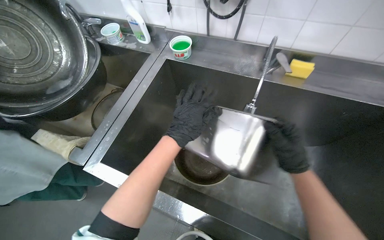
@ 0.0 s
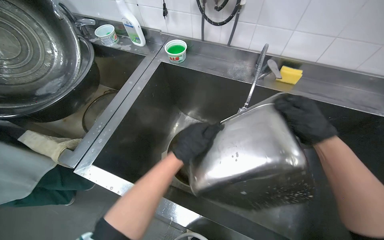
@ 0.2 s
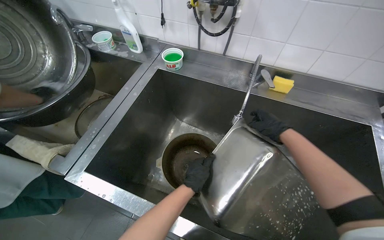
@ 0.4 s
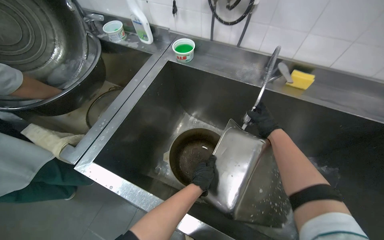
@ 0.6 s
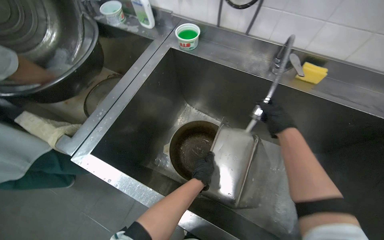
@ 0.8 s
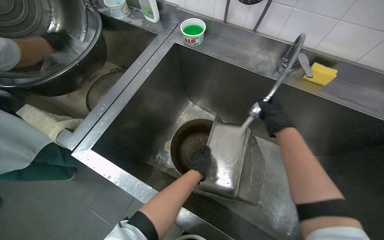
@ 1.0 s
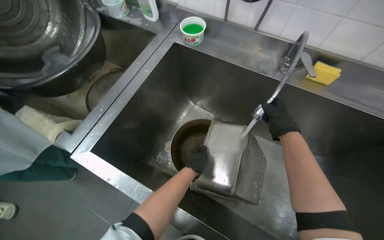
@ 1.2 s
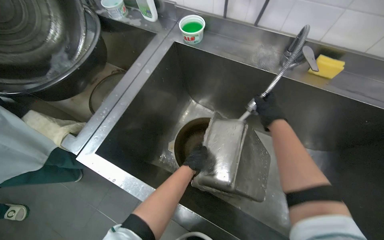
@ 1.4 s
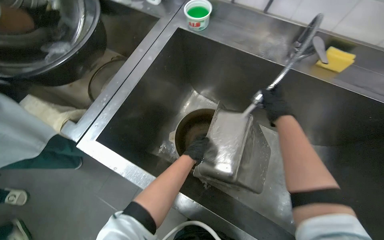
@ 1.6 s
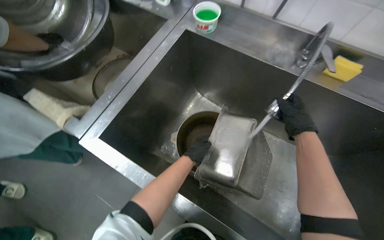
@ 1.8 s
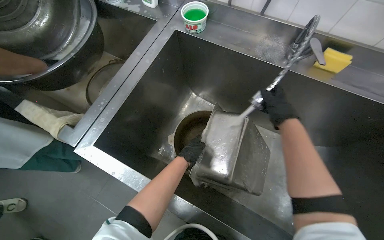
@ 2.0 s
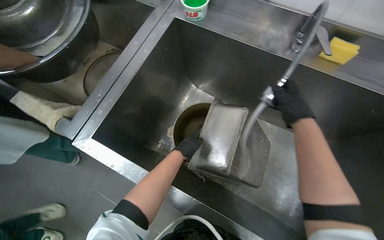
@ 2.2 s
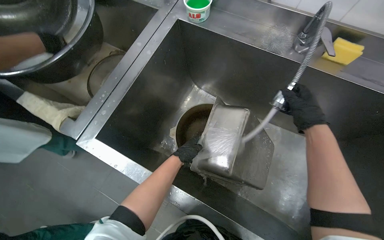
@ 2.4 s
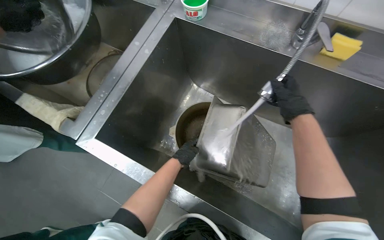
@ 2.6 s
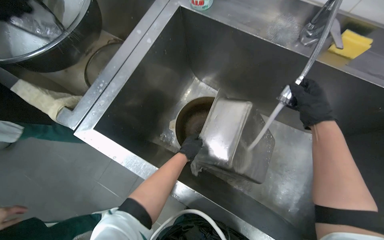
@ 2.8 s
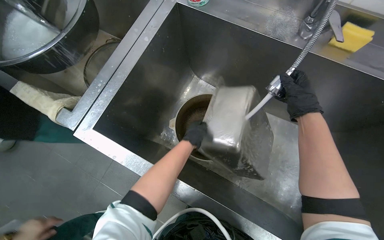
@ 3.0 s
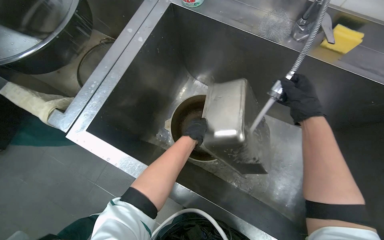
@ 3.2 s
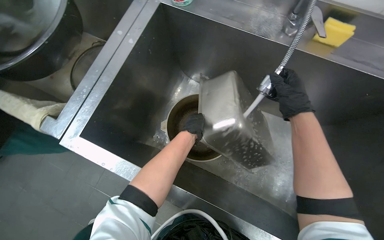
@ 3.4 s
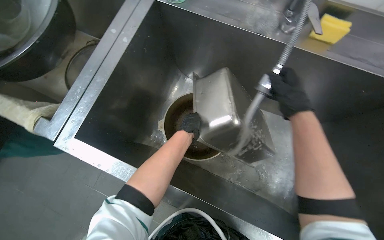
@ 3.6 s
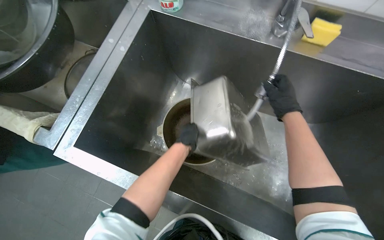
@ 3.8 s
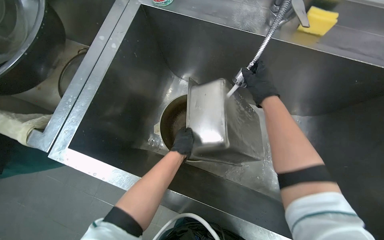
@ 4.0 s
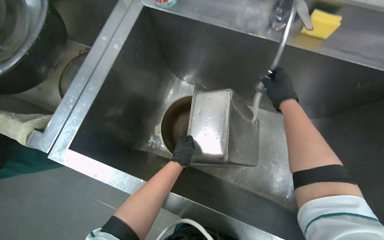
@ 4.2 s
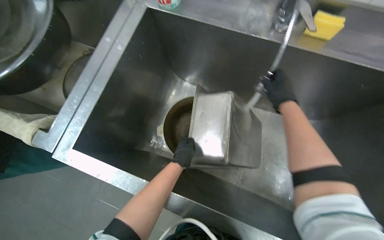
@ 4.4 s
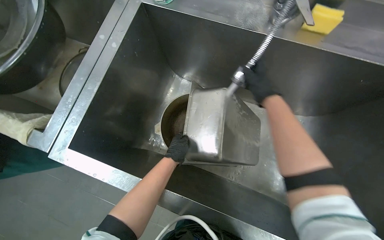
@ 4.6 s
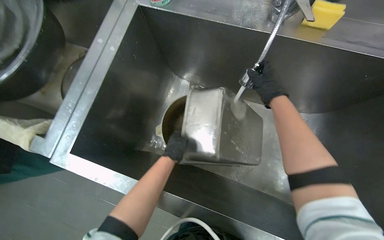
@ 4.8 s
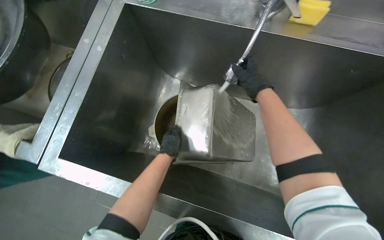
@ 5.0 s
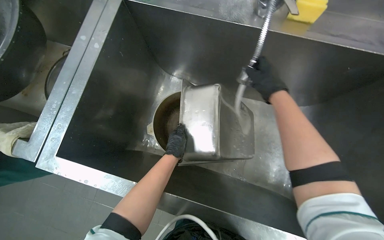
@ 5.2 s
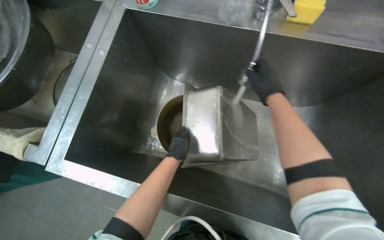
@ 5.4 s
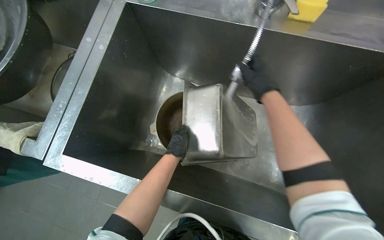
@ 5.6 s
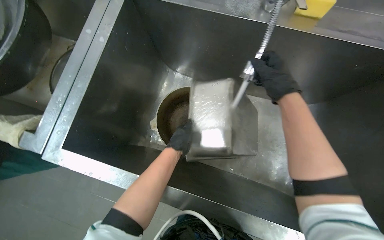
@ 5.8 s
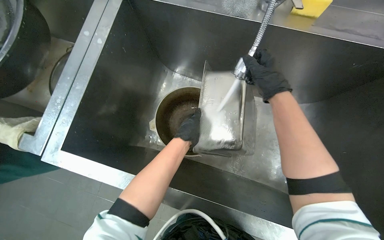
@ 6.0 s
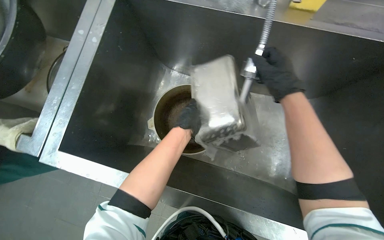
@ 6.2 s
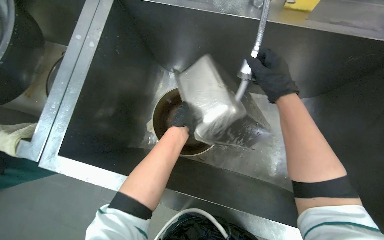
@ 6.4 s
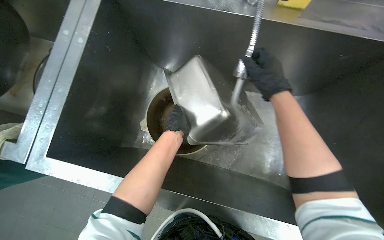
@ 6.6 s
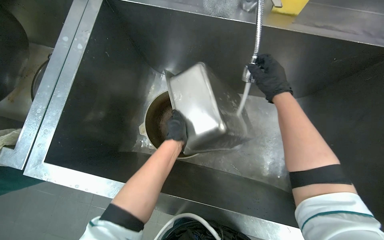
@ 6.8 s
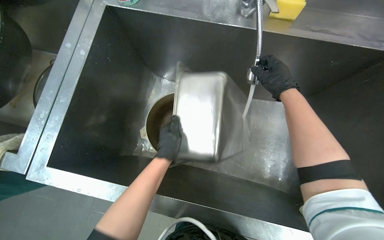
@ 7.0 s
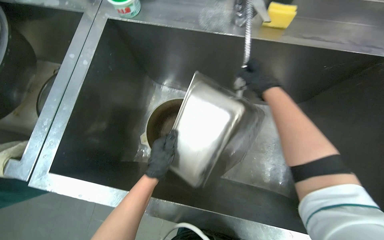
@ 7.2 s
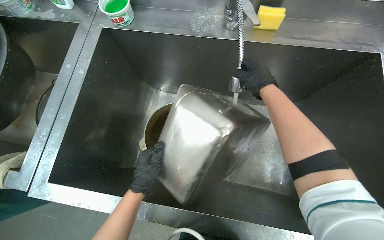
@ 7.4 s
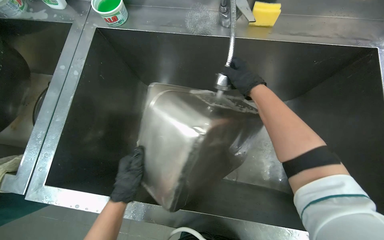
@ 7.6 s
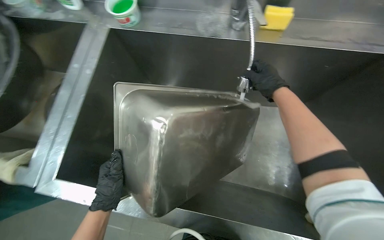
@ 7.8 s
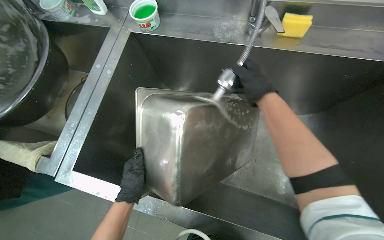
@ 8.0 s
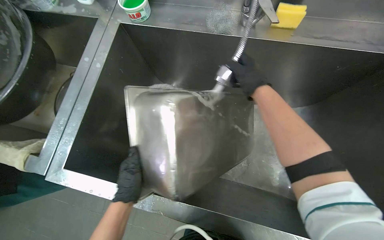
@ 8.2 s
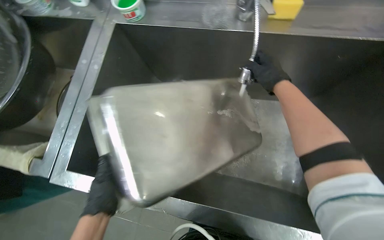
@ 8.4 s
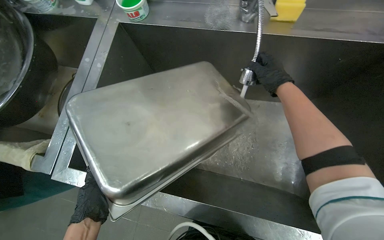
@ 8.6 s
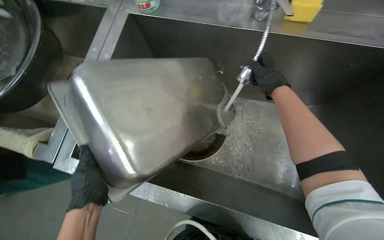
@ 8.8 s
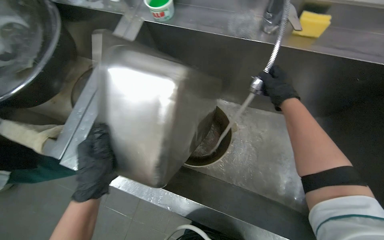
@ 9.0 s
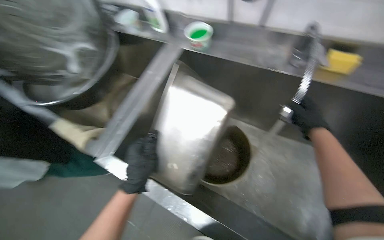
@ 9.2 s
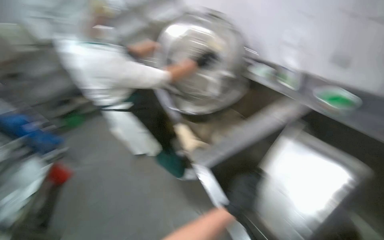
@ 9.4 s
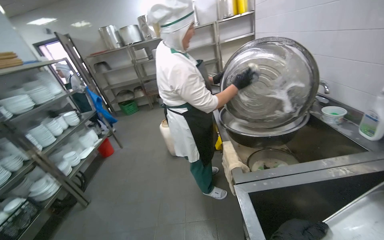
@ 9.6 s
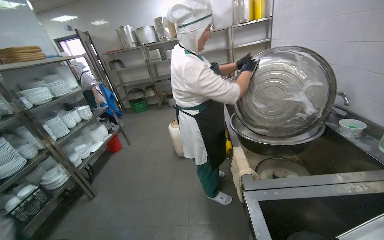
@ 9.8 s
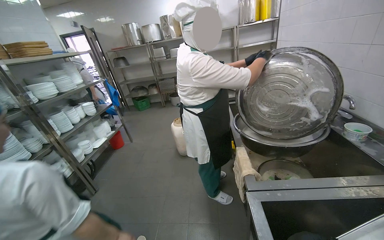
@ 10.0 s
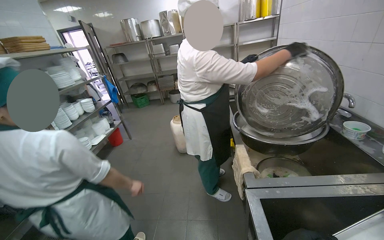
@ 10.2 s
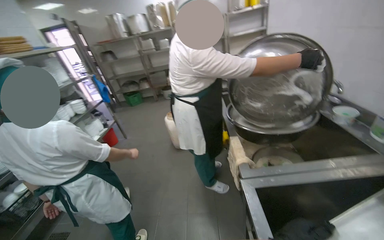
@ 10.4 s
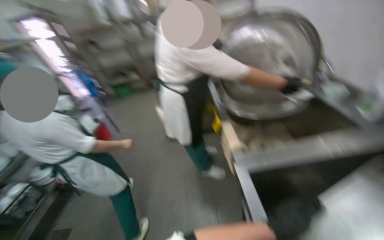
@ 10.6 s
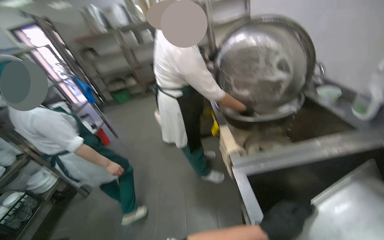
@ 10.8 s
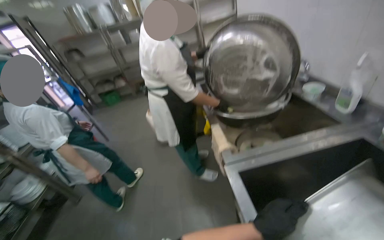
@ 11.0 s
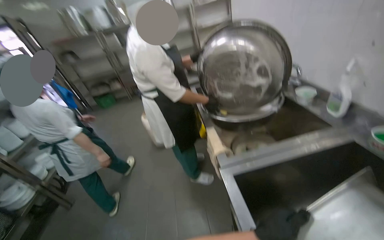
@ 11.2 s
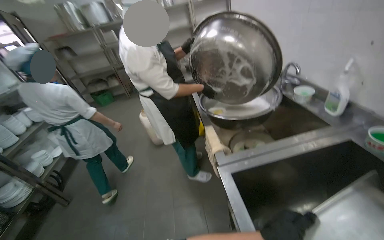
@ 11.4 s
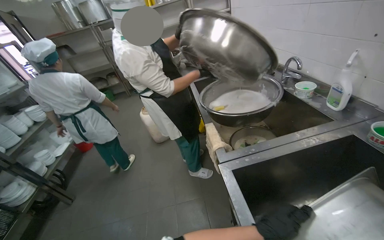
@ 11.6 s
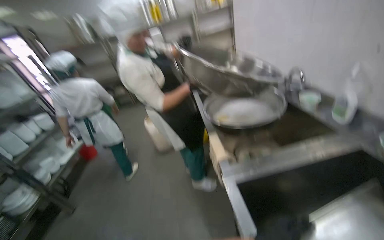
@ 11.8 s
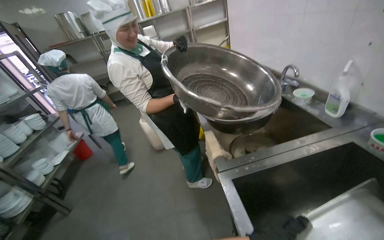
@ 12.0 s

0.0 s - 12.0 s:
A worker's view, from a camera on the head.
Job: cleaning kitchen.
The whole recording: Rinsing metal pan in sink. The worker rinses a metal pan using a spray nozzle in the sink.
0.0 s - 1.6 s: The left hand moves farther from the camera and down the picture, some 25 cm. Meanwhile the right hand goes roughly 20 cm up the picture and farther from the camera.
1.6 s - 4.4 s: The hands stay close to where they were, moving slightly.
4.4 s - 6.0 s: The hands stay close to where they were, moving slightly.
6.0 s - 7.6 s: The left hand shifts about 15 cm to the left and down the picture.
7.6 s - 9.0 s: The left hand travels nearer to the camera by roughly 10 cm.

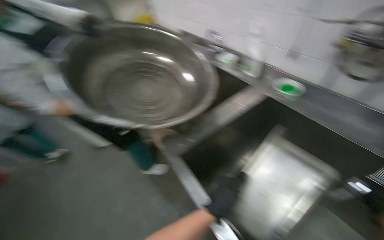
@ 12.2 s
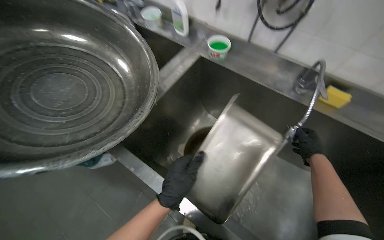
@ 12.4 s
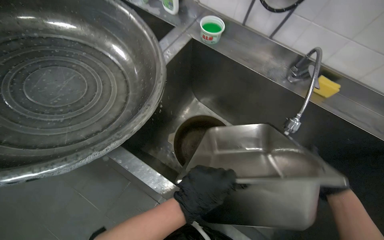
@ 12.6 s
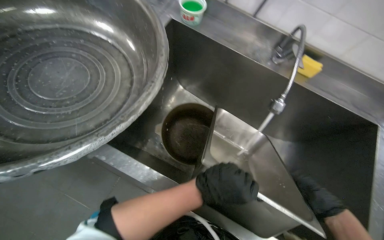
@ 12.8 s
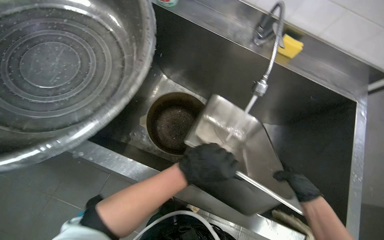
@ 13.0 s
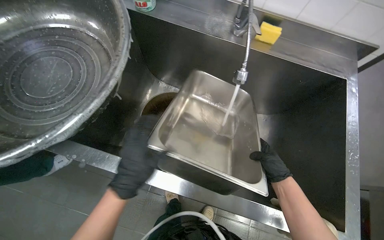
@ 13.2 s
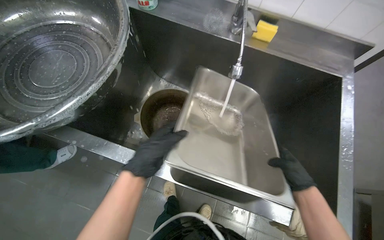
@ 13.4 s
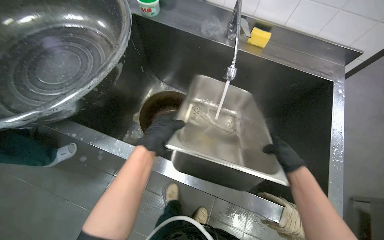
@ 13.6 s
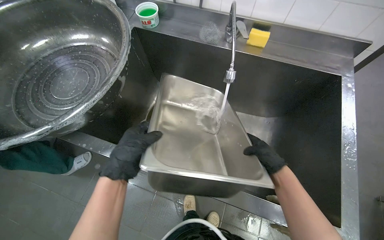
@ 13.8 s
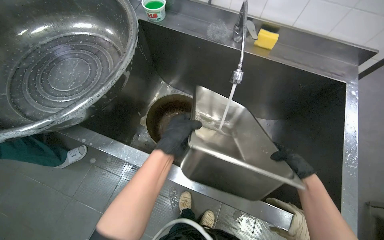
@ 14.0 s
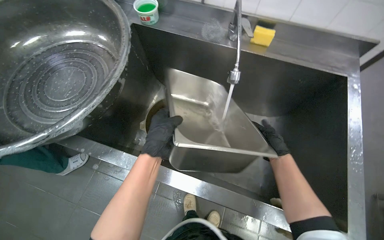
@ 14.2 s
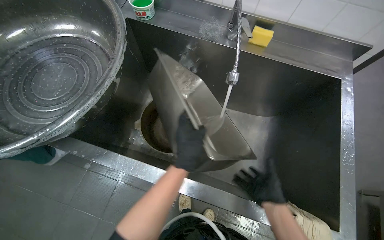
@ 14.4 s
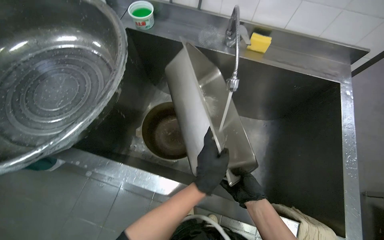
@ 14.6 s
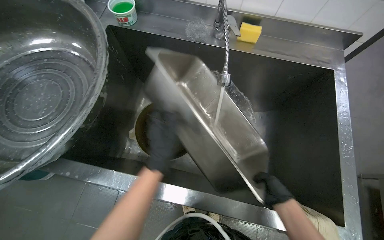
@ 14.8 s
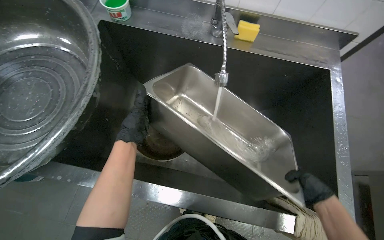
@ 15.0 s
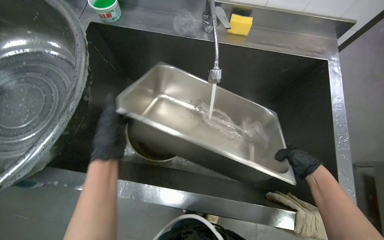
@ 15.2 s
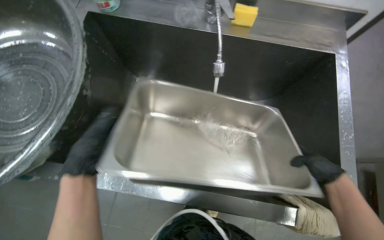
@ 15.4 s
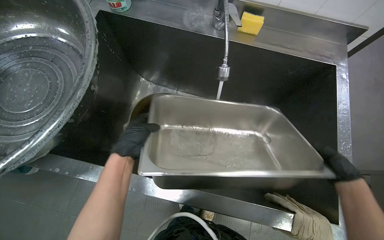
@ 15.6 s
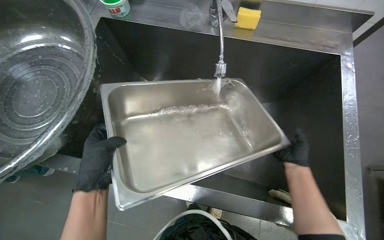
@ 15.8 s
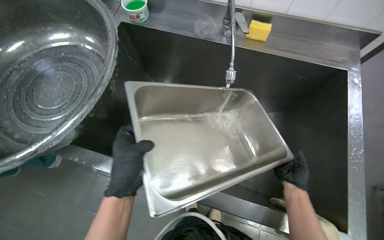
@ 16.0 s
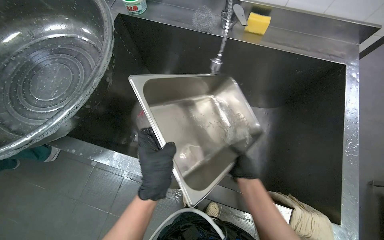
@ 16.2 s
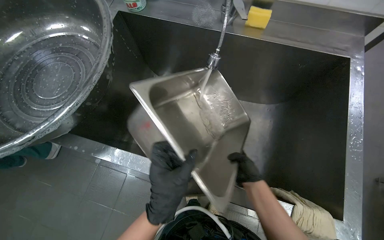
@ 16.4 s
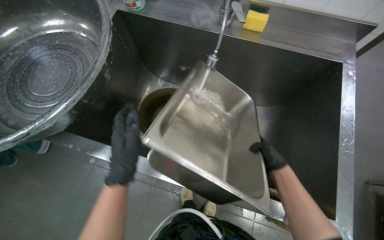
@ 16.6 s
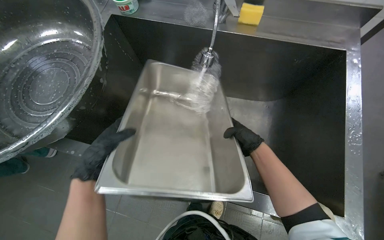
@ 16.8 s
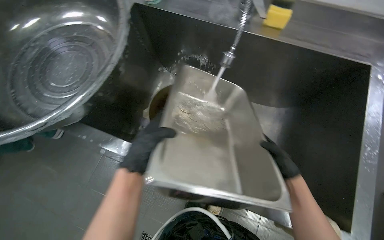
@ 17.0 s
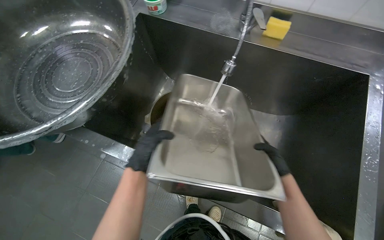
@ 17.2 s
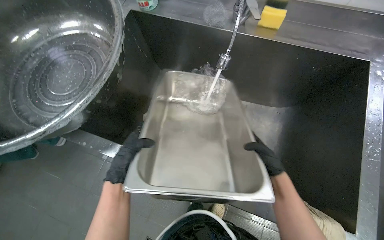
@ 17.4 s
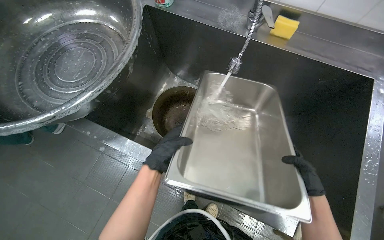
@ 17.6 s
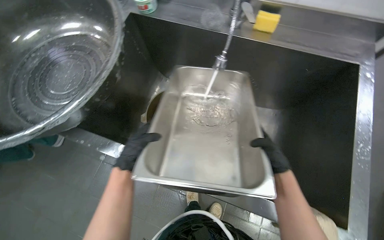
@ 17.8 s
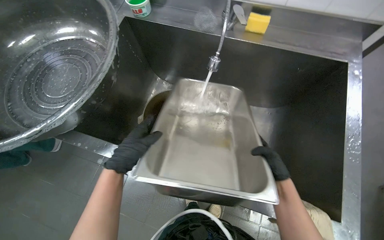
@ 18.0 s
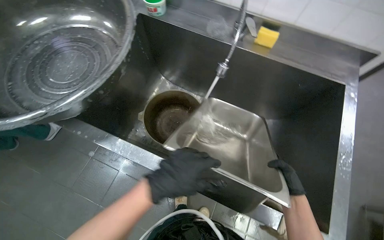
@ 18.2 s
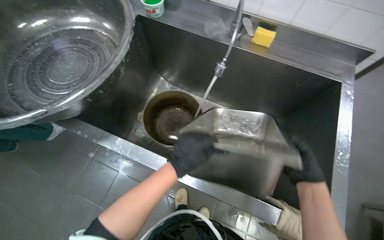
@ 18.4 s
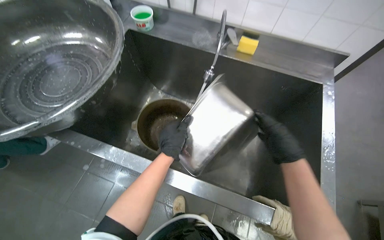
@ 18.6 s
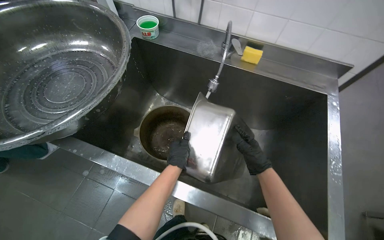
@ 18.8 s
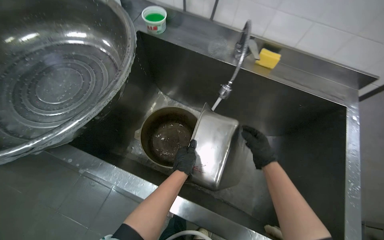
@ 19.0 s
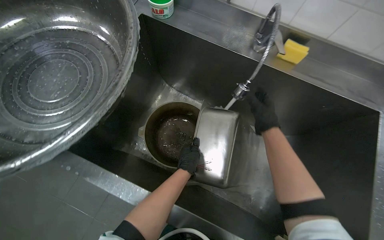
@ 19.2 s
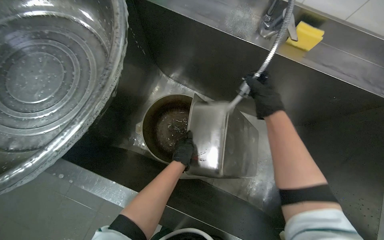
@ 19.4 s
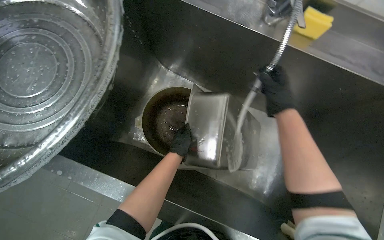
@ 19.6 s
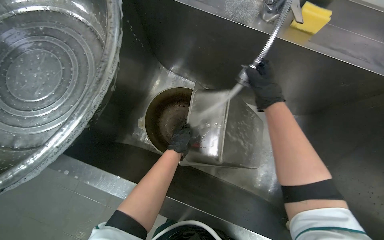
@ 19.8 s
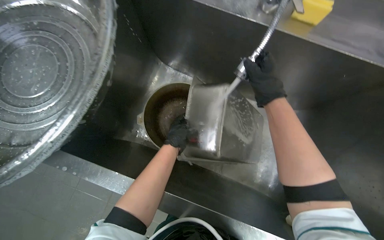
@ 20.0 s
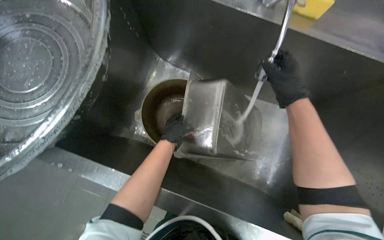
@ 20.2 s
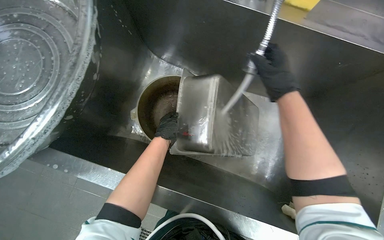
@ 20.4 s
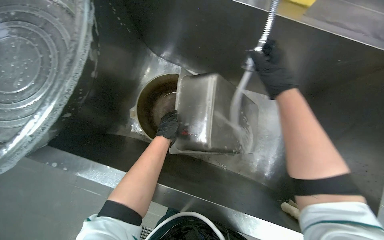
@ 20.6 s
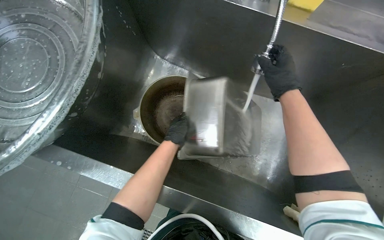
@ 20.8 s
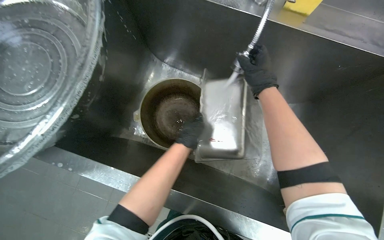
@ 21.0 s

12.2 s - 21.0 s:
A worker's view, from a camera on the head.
Job: cleaning kitchen.
The whole recording: Rinsing metal pan in sink. The worker rinses a metal pan using a spray nozzle in the sink.
12.2 s - 13.6 s: The head rotates approximately 30 degrees to the right. The view tips downward by some 30 degrees.
15.2 s - 16.6 s: The right hand goes to the left and returns, approximately 20 cm each way. Meanwhile the left hand heads down the picture and nearer to the camera, covering roughly 15 cm, and travels to the right and back again, about 15 cm each way.
16.6 s - 18.0 s: The right hand reaches about 10 cm to the right, then returns. The left hand goes left and right, roughly 15 cm each way, reversing 3 times.
18.0 s - 19.6 s: The left hand moves farther from the camera, some 30 cm. The right hand shifts some 35 cm up the picture.
19.6 s - 21.0 s: The hands stay close to where they were, moving slightly.
